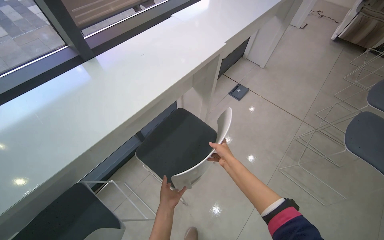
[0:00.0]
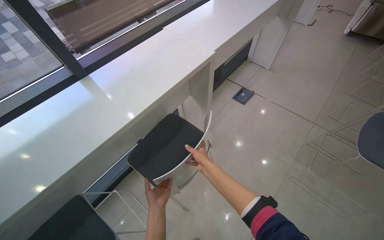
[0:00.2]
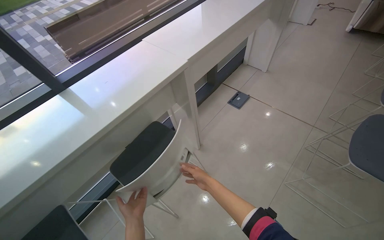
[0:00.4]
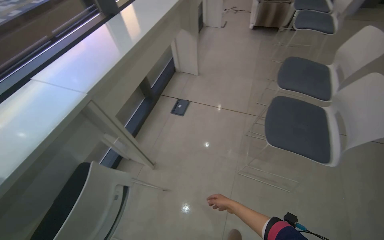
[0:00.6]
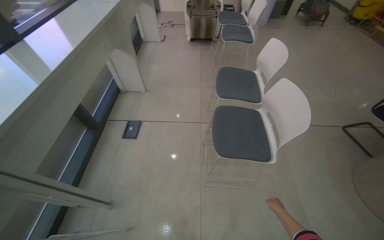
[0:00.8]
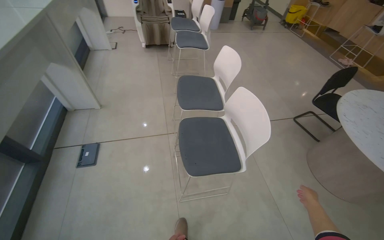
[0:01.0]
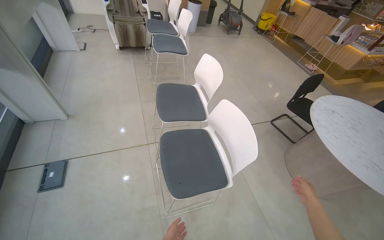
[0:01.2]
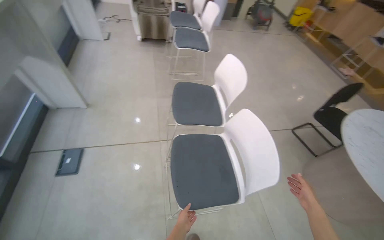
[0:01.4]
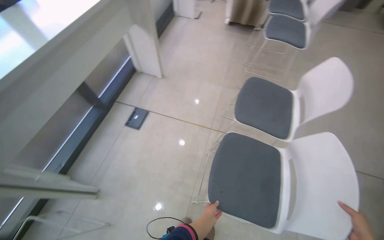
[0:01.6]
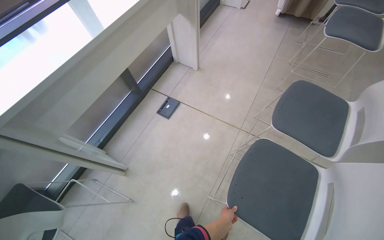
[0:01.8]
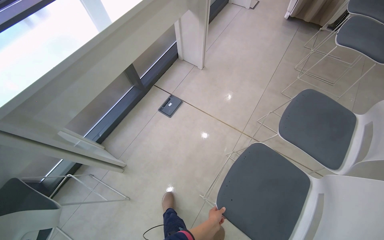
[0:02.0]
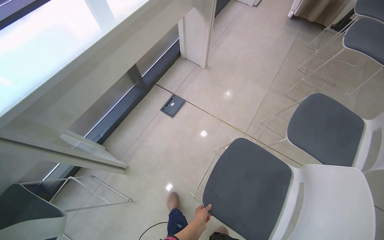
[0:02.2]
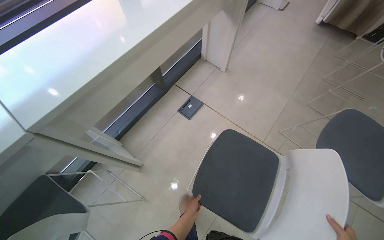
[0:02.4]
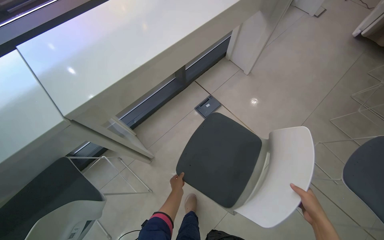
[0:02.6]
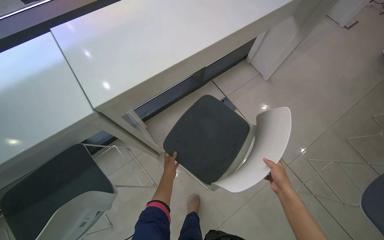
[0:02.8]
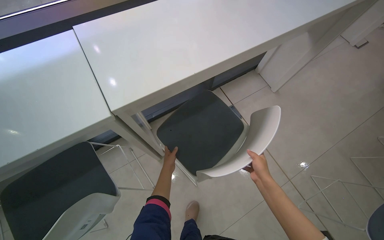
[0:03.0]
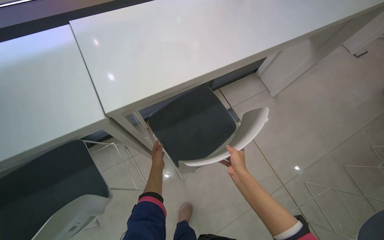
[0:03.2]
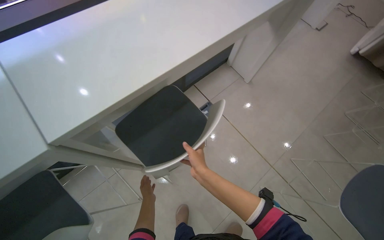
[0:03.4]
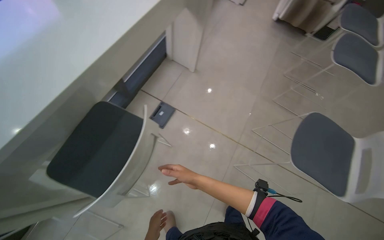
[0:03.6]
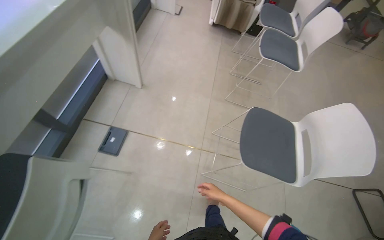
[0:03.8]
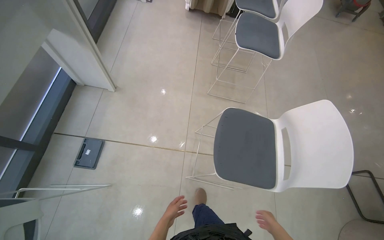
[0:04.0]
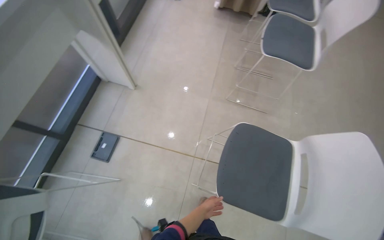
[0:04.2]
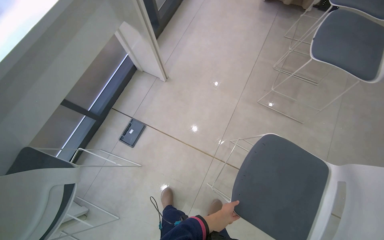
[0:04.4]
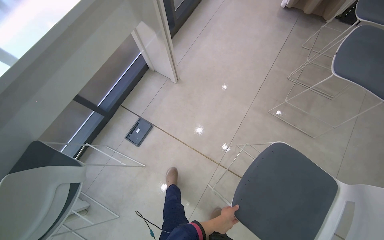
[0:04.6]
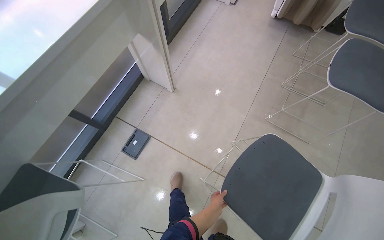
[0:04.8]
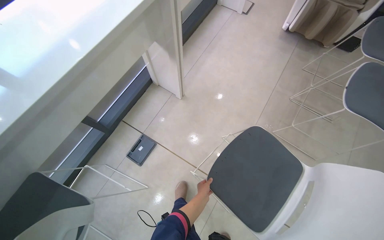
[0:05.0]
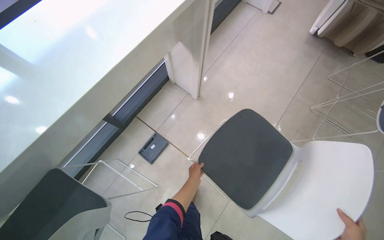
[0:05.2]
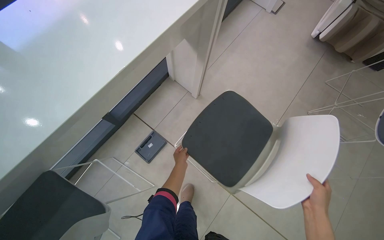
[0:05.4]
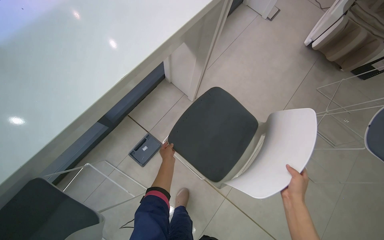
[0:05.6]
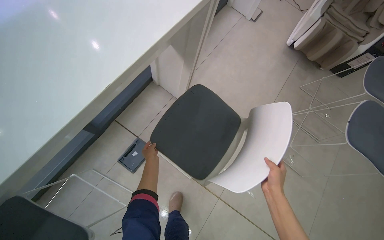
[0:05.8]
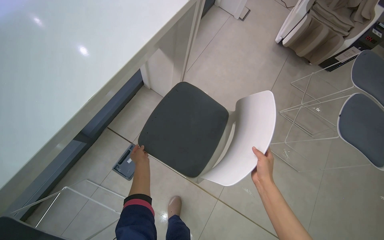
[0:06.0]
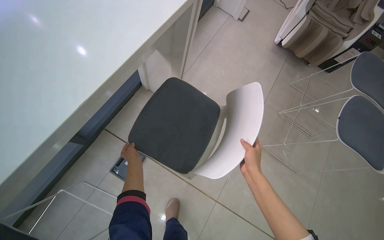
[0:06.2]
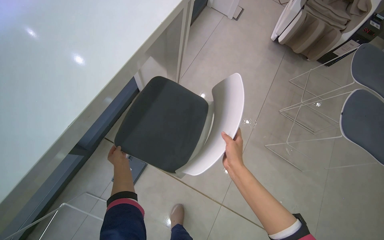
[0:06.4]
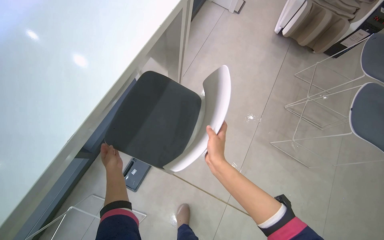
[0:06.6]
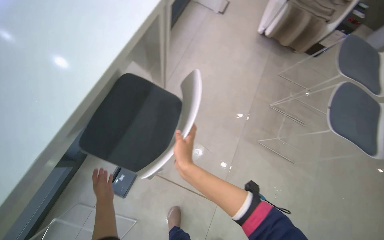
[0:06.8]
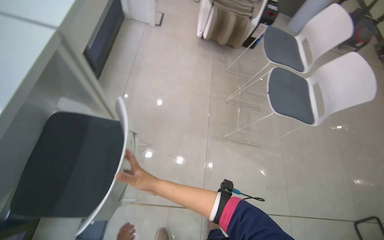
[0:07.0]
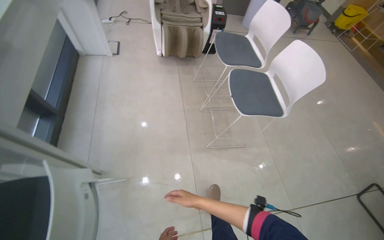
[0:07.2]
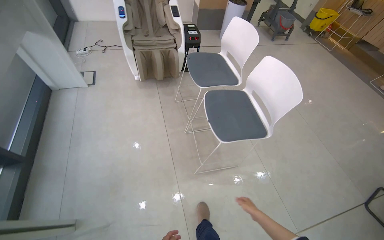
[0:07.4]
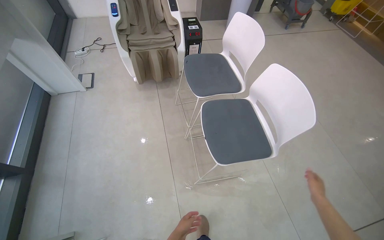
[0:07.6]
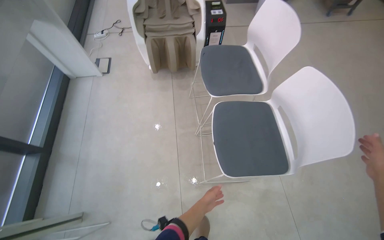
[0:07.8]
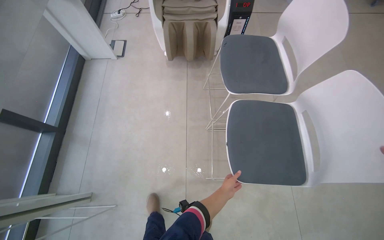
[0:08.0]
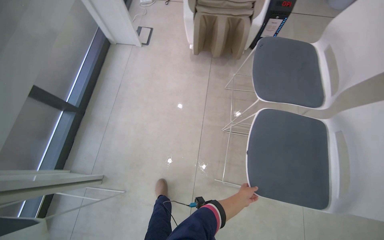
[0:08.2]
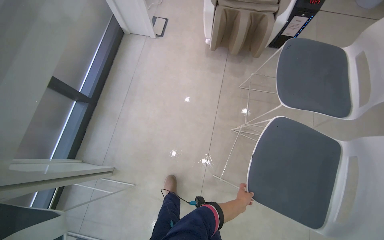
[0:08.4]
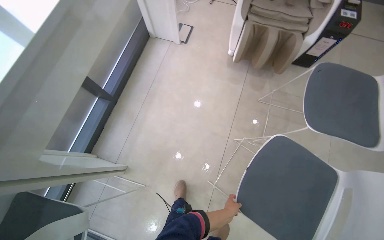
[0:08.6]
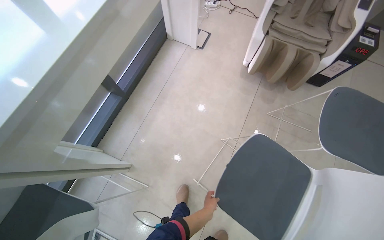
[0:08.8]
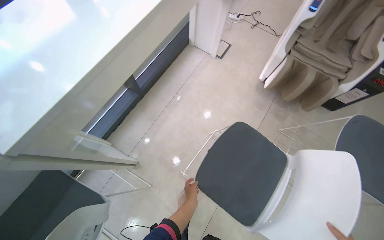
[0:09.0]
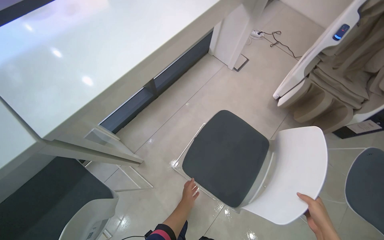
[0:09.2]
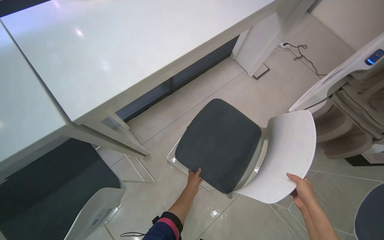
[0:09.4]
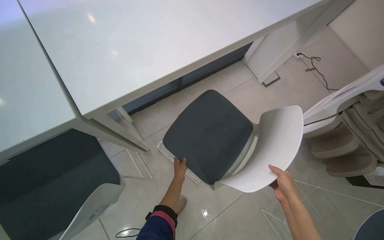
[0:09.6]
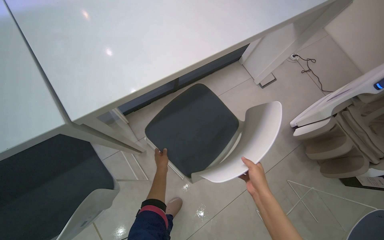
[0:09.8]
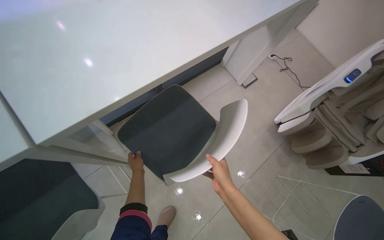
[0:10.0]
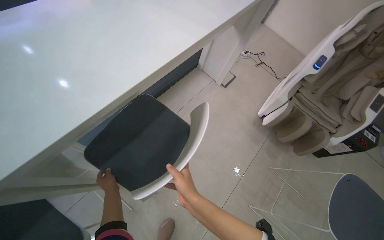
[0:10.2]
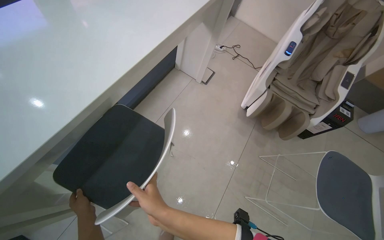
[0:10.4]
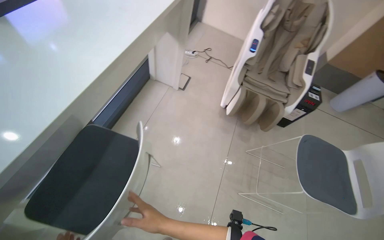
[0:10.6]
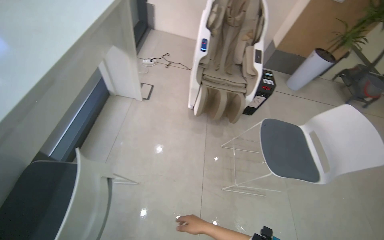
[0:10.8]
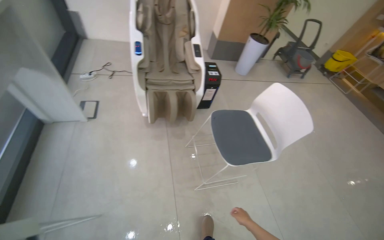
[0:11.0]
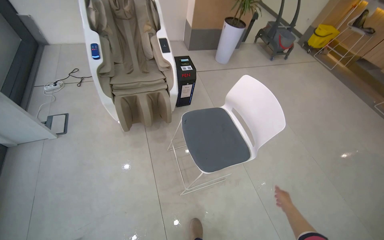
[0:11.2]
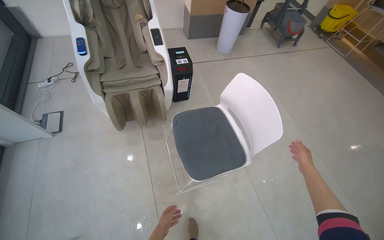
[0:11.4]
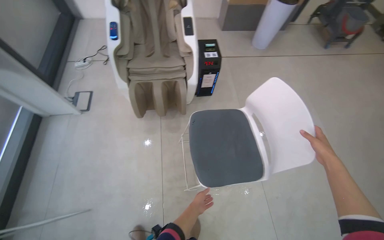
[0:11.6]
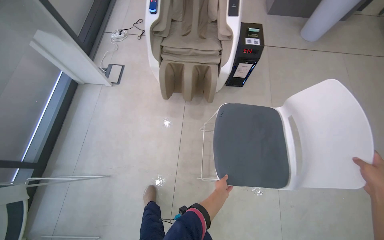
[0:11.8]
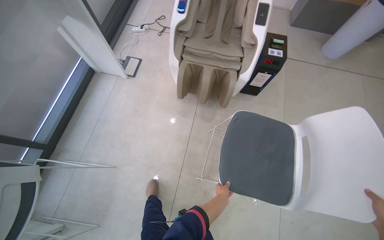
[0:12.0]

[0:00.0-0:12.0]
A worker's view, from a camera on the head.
Job: organizing items.
The whole recording: Arranging chairs under counter. The worker arranges chairs under the counter.
0:00.0 to 0:01.6: The camera travels about 1 m. The head turns to the right by approximately 20 degrees.
0:01.6 to 0:03.0: The head travels approximately 60 cm. The wearer's head swings some 40 degrees to the left.
0:03.0 to 0:04.4: The wearer moves approximately 90 cm. The scene turns some 35 degrees counterclockwise in the picture.
0:04.4 to 0:06.0: The head travels about 60 cm.
0:06.0 to 0:07.6: The head travels about 90 cm. The wearer's head swings roughly 45 degrees to the right.
0:07.6 to 0:09.0: The camera is carried about 50 cm. The wearer's head swings roughly 45 degrees to the left.
0:10.4 to 0:12.0: The head travels approximately 80 cm. The view tips downward by about 15 degrees.

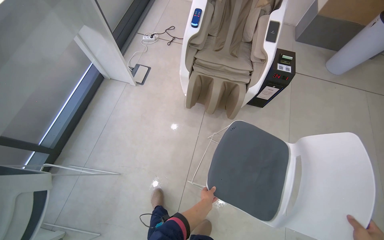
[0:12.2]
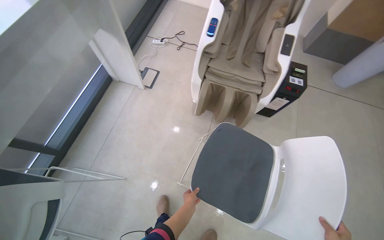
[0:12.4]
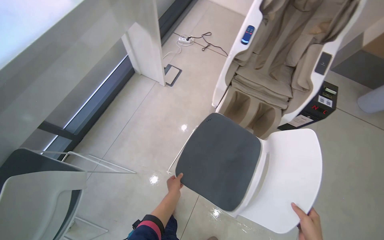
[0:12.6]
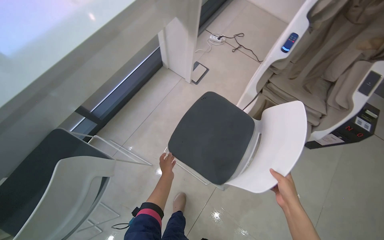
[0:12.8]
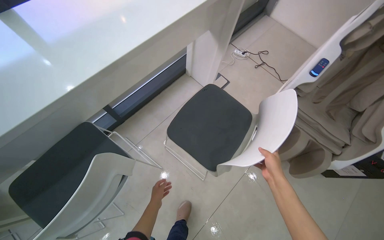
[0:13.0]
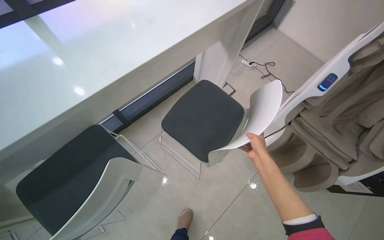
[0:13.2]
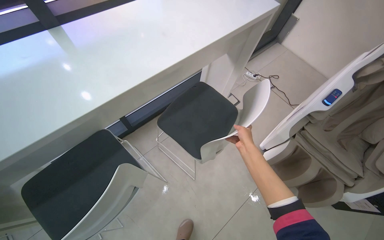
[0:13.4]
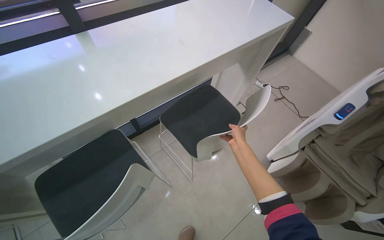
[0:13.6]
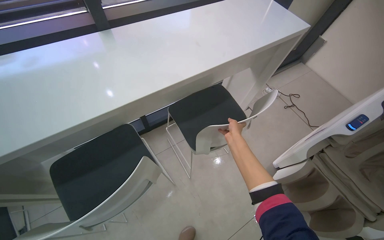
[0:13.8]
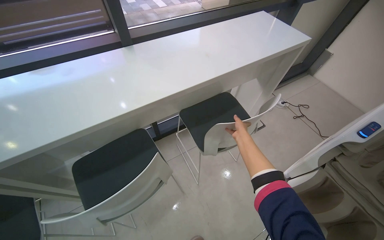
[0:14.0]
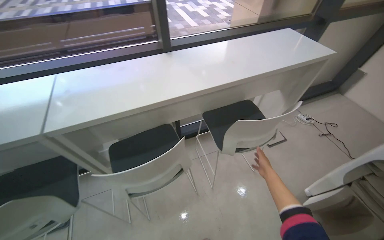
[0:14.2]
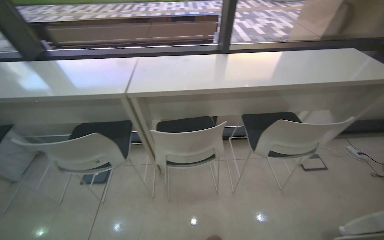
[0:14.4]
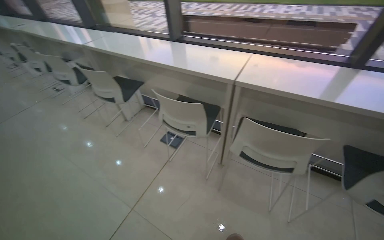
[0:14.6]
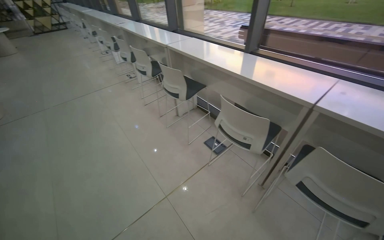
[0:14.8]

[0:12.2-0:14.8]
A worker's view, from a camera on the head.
Job: organizing items.
The whole recording: Arranging chairs under counter. The worker arranges chairs under the counter.
0:12.2 to 0:13.4: The wearer moves about 50 cm. The scene rotates clockwise by some 35 degrees.
0:13.4 to 0:14.8: The camera is carried about 80 cm. The wearer's head swings some 90 degrees to the left. The view tips upward by roughly 20 degrees.

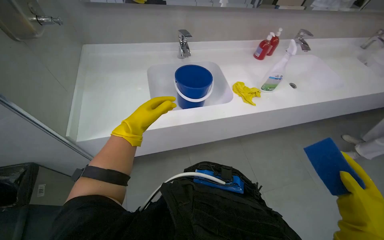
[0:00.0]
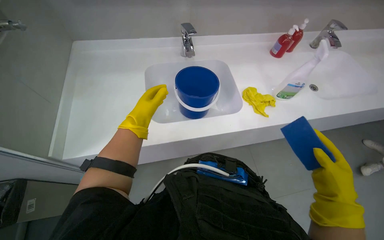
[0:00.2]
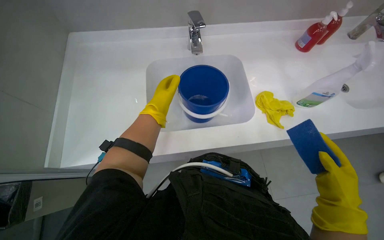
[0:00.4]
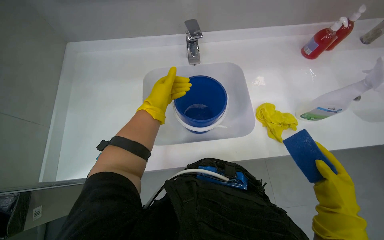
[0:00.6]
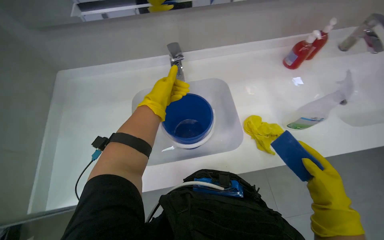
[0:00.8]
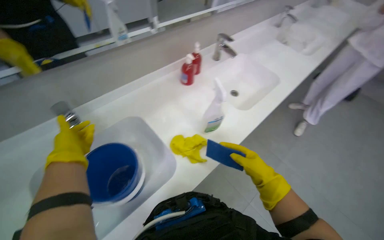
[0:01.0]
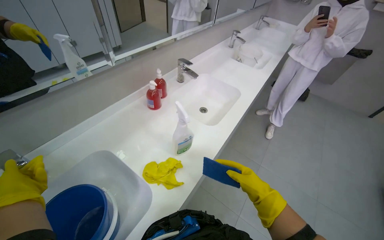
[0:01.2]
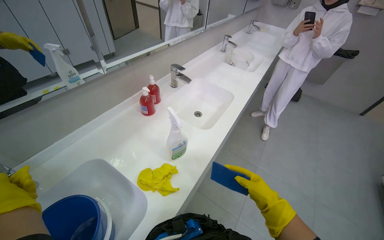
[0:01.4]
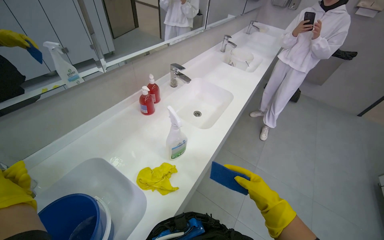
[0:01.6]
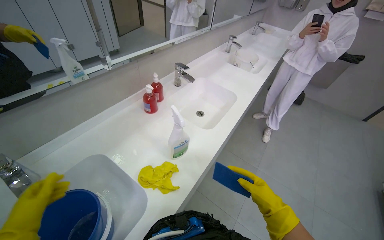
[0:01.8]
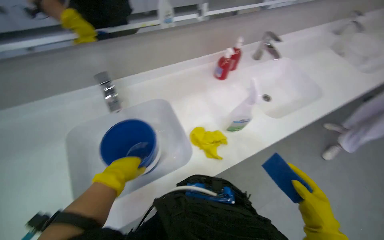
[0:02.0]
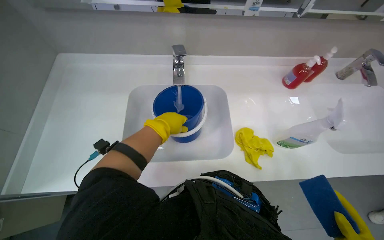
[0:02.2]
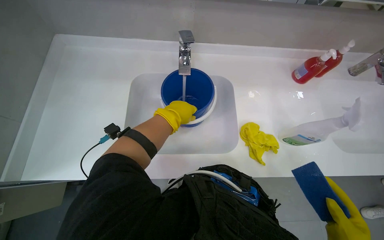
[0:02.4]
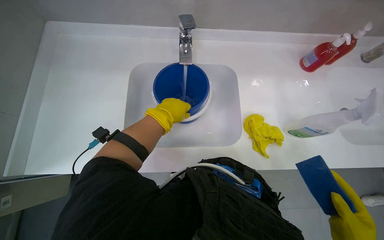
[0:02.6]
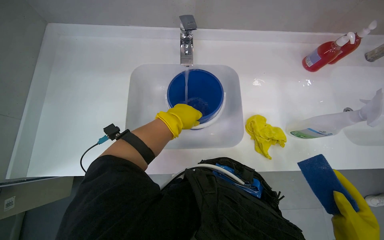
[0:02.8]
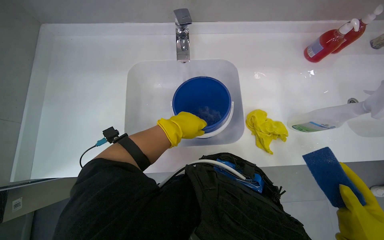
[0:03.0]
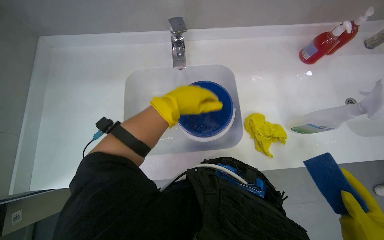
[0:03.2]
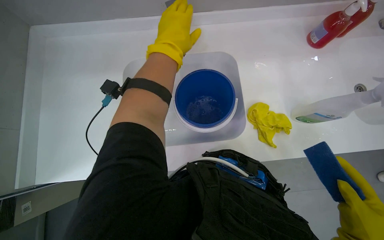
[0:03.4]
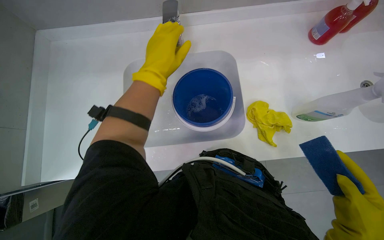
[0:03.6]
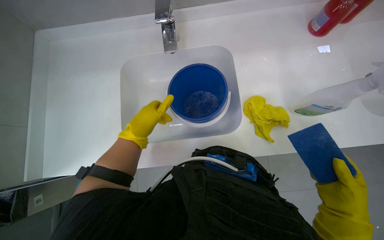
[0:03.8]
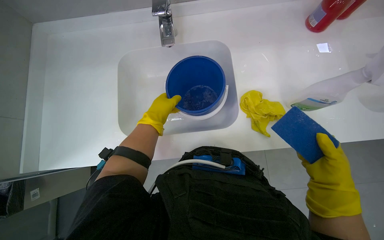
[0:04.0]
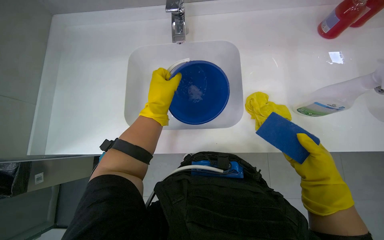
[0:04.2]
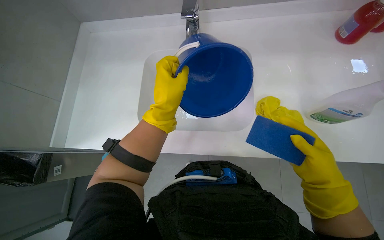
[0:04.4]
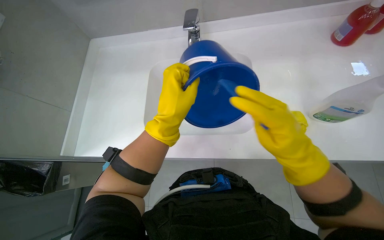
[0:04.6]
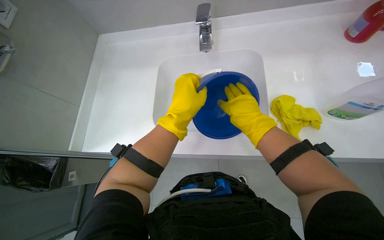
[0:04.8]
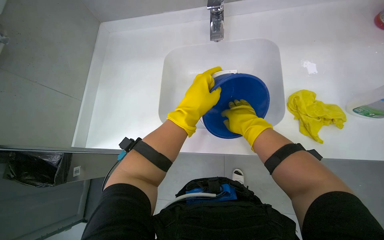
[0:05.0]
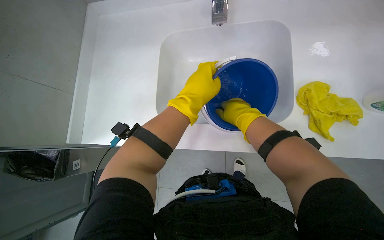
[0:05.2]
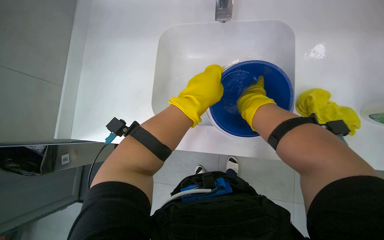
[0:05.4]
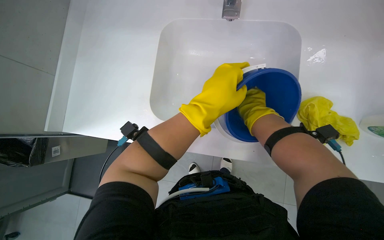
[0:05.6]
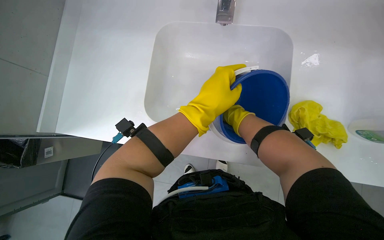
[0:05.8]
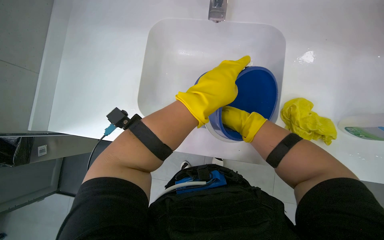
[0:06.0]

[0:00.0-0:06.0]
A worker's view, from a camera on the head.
Job: preparing cleaning supplies.
The whole recording: Cleaning blue bucket. The worker fills a blue bucket with water and scrubs its interior.
0:00.0 to 0:01.6: The head turns to the right by some 45 degrees. The view tilts approximately 15 degrees upward.
0:01.6 to 0:03.0: The head turns to the left by approximately 60 degrees. The view tilts about 25 degrees downward.
0:03.0 to 0:04.4: The left hand moves roughly 15 cm up the picture and comes back.
0:04.4 to 0:06.0: The right hand travels farther from the camera, up the picture and to the left by about 35 cm.
